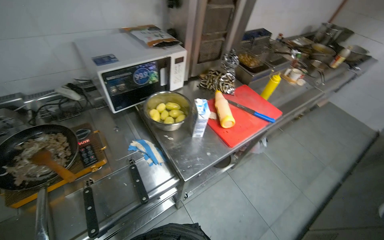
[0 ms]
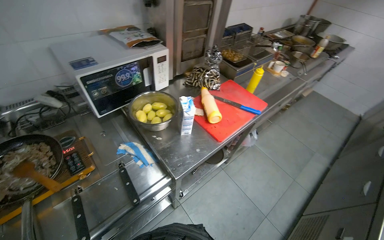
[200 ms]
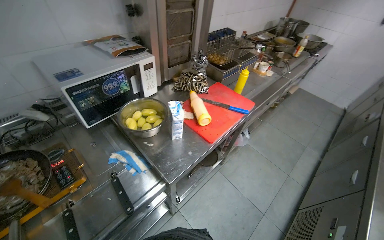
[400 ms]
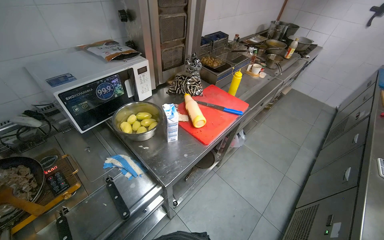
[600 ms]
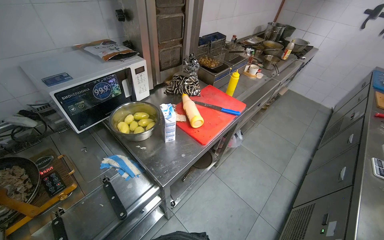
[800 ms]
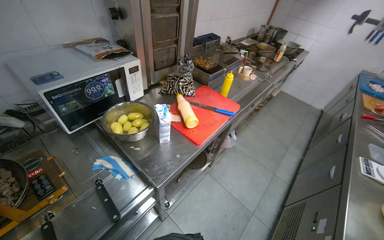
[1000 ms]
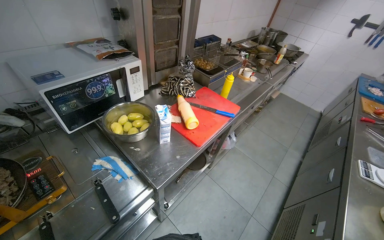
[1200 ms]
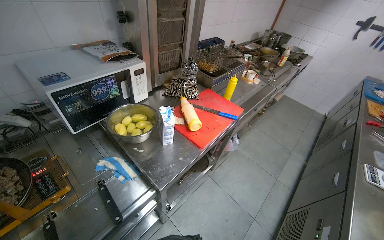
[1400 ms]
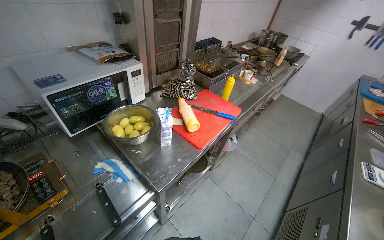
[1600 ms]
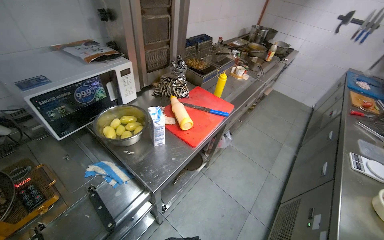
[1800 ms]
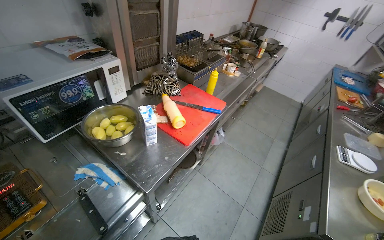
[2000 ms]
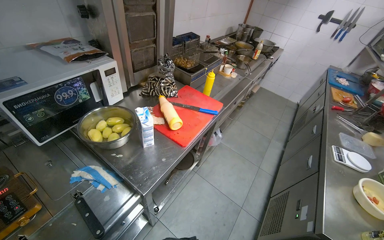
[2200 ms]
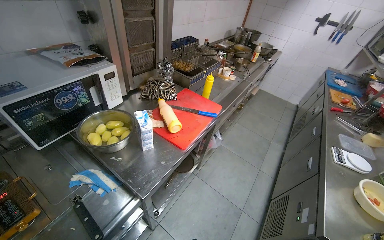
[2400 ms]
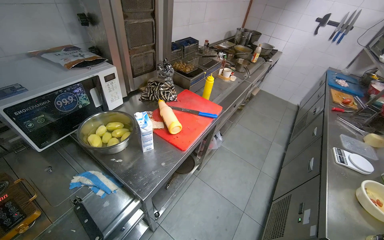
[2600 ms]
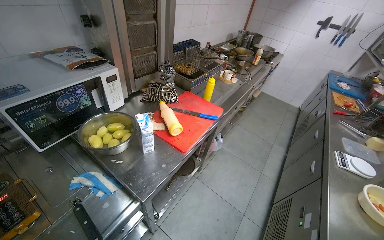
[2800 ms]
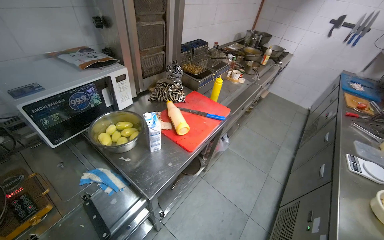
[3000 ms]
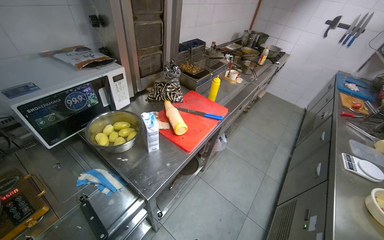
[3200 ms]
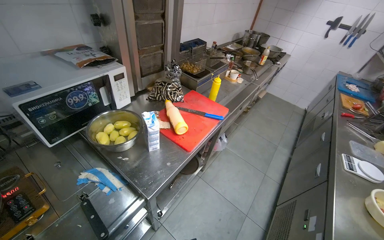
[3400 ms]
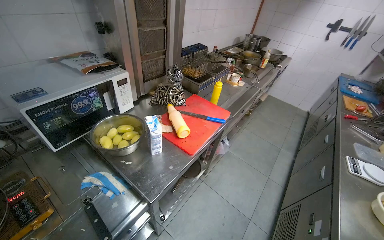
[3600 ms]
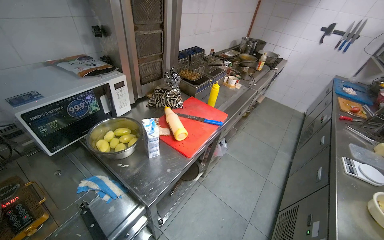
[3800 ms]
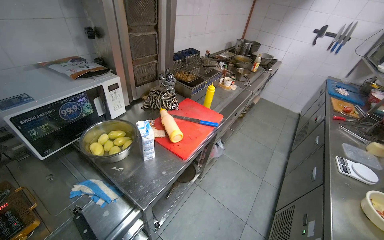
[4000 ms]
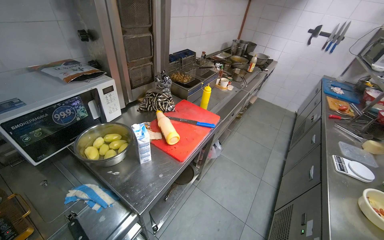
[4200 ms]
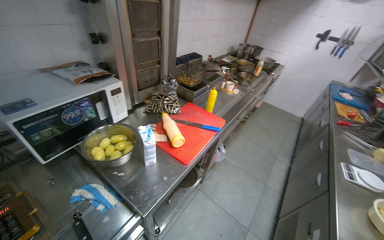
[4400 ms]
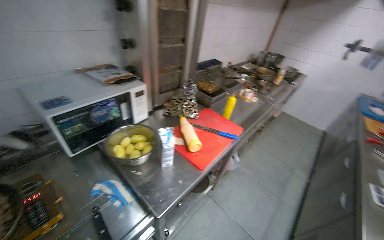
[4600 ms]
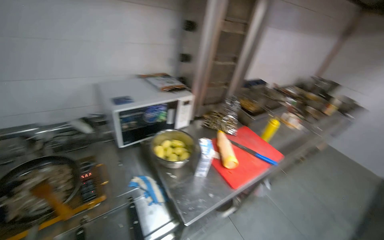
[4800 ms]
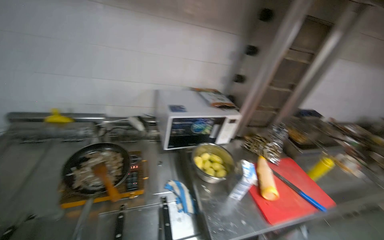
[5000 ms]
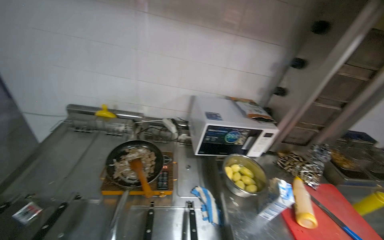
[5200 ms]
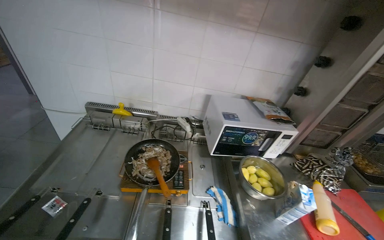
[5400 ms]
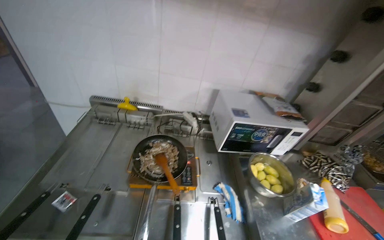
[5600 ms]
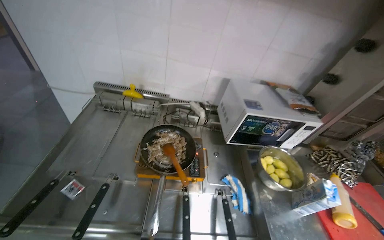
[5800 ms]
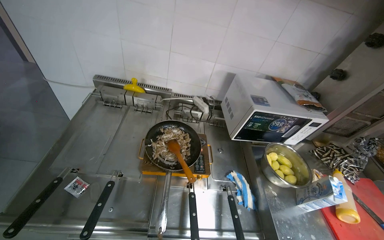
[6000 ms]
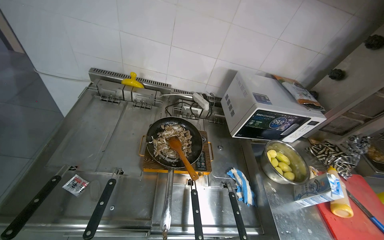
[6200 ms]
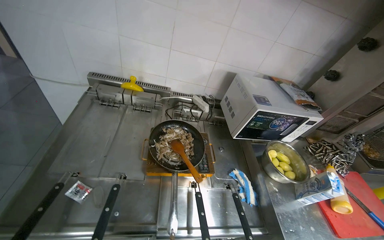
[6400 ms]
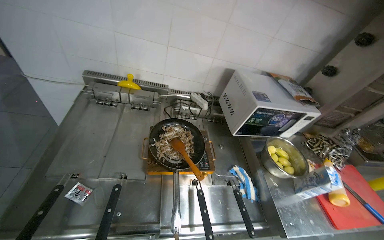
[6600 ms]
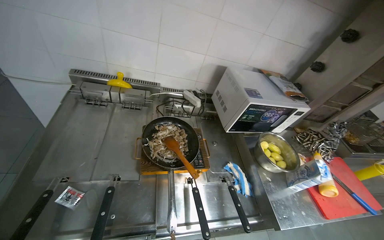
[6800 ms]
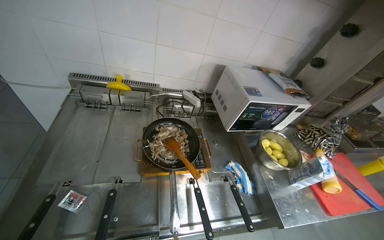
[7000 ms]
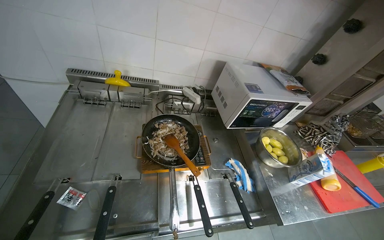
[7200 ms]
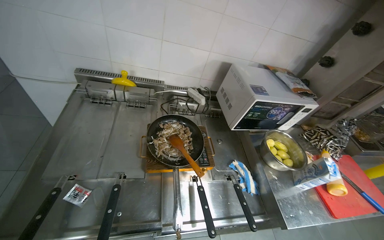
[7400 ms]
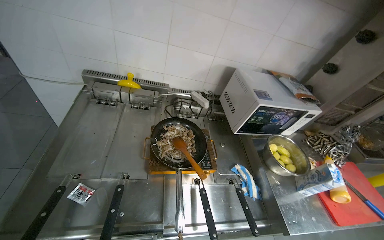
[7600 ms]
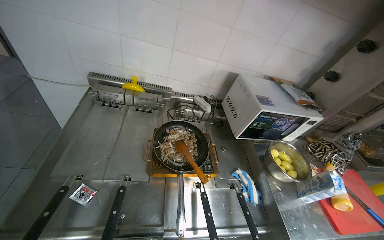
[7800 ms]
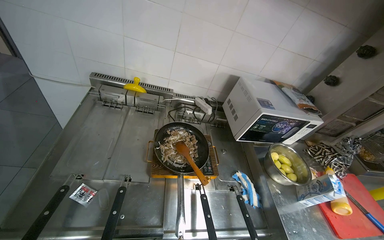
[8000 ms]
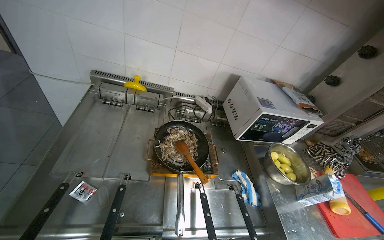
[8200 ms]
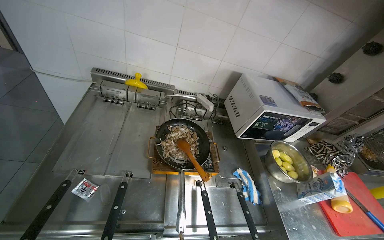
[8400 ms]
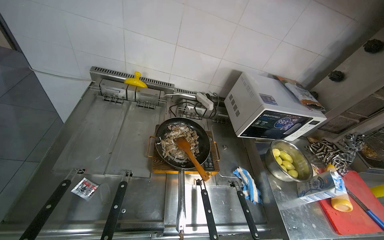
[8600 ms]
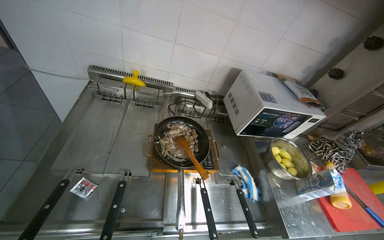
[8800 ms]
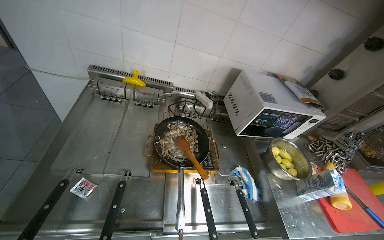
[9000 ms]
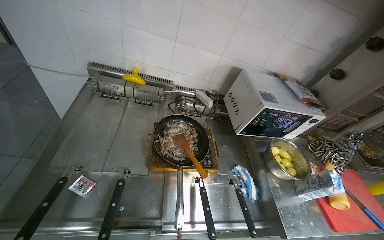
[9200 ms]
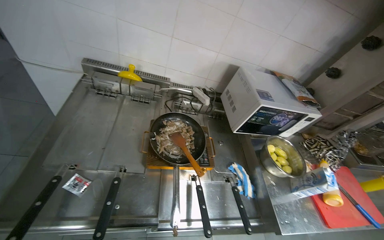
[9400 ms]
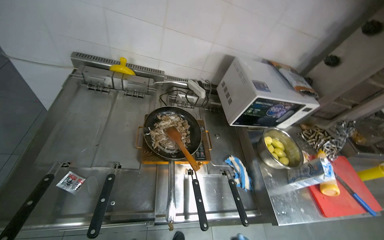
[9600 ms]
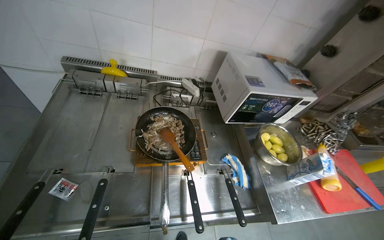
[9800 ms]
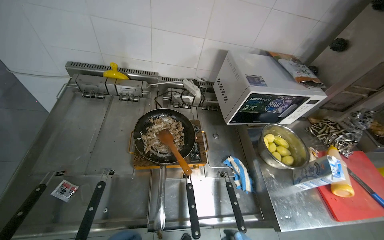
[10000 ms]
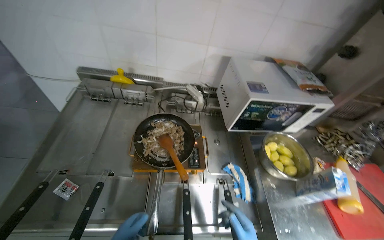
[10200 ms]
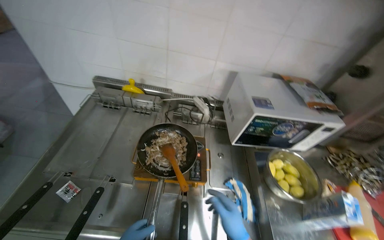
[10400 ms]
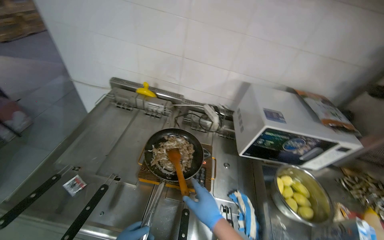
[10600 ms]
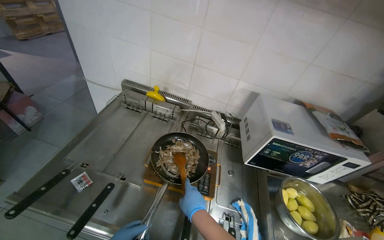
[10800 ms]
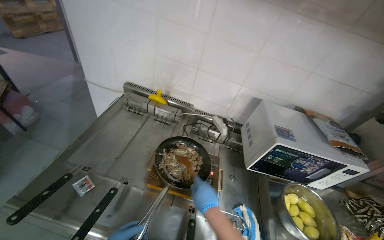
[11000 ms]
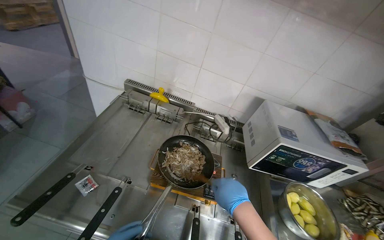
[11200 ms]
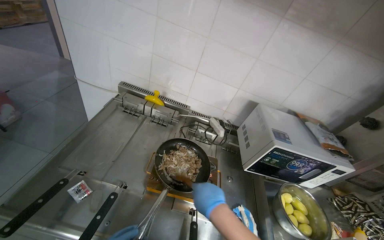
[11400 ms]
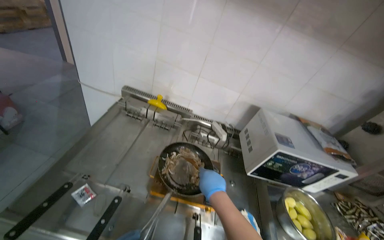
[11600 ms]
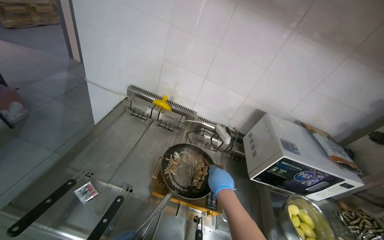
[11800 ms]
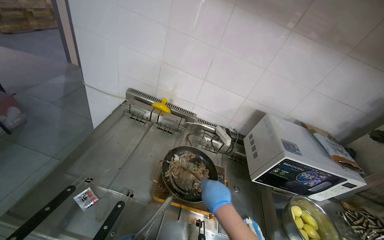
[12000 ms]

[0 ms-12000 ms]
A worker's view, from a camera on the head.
Job: cooking food.
The whole recording: Stirring ingredients in pan. The worker stirs ingredients in a pan on the stove with a wooden spoon.
4400 ms to 6000 ms: The camera travels some 50 cm. The wearer looks some 55 degrees further to the left.

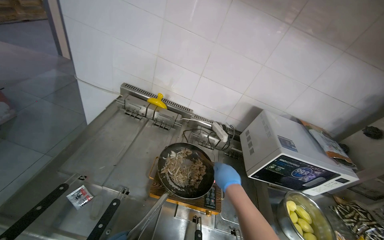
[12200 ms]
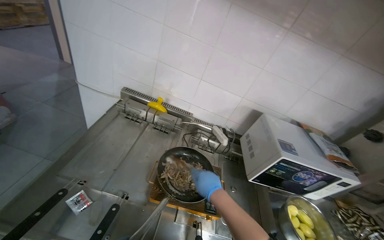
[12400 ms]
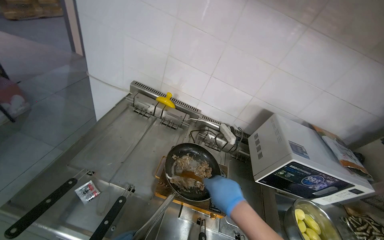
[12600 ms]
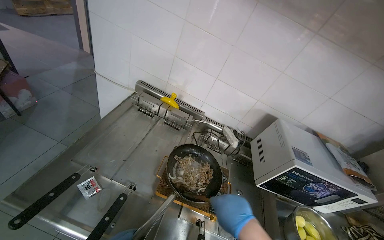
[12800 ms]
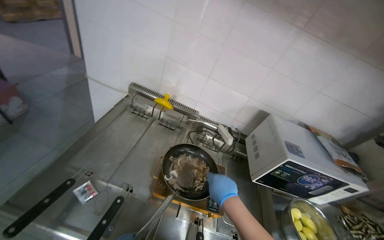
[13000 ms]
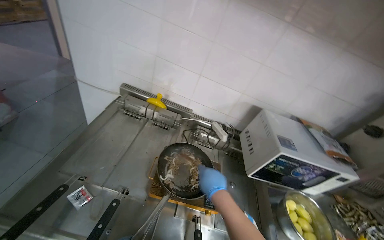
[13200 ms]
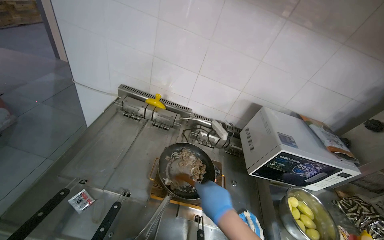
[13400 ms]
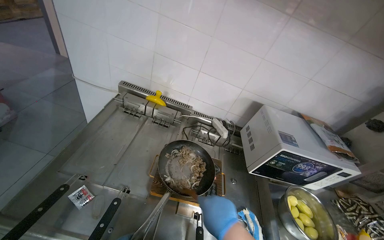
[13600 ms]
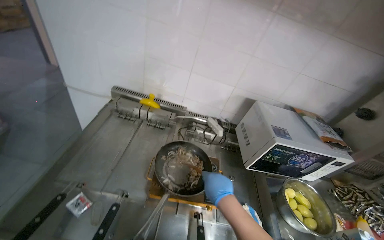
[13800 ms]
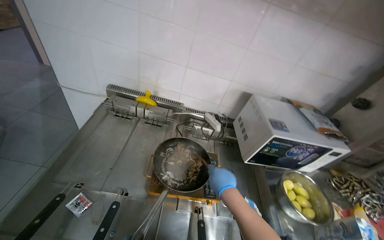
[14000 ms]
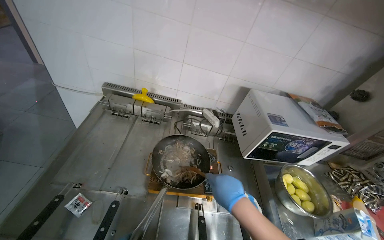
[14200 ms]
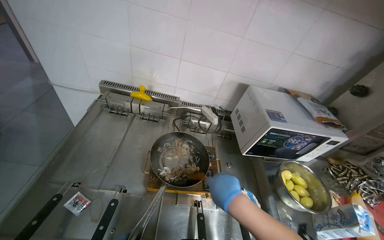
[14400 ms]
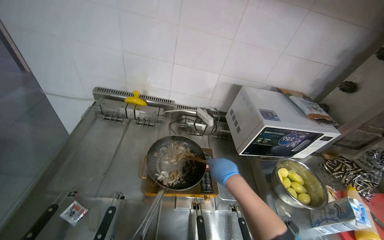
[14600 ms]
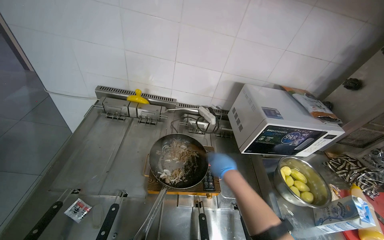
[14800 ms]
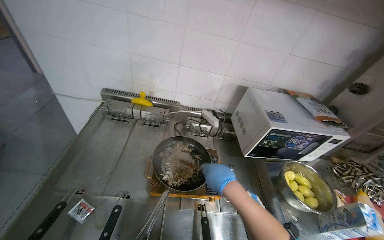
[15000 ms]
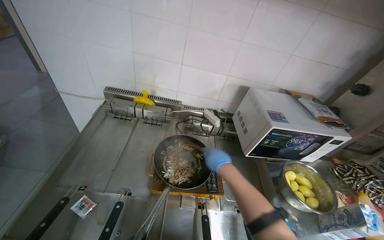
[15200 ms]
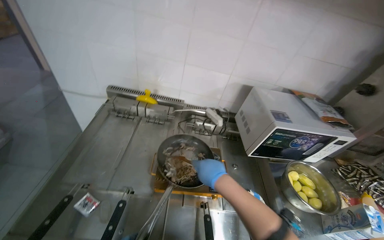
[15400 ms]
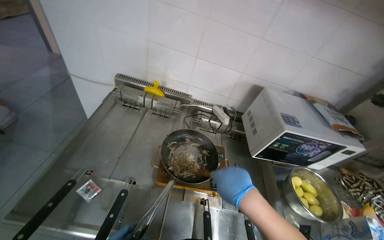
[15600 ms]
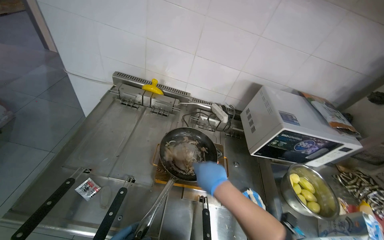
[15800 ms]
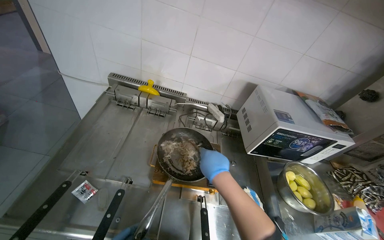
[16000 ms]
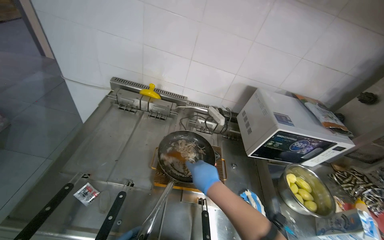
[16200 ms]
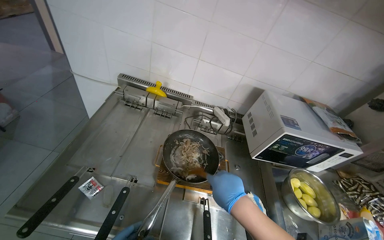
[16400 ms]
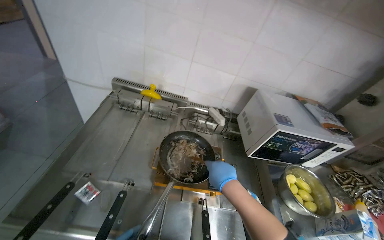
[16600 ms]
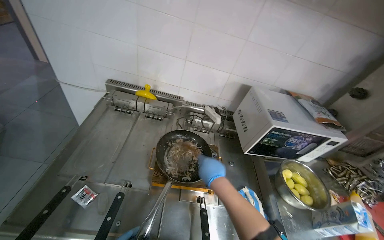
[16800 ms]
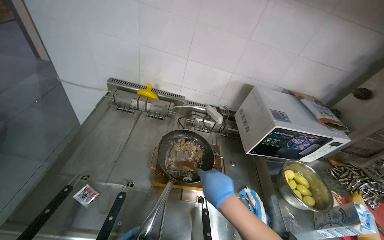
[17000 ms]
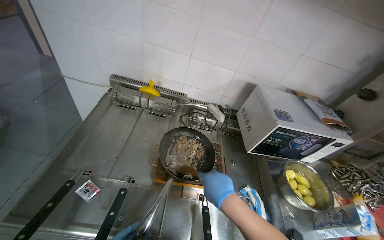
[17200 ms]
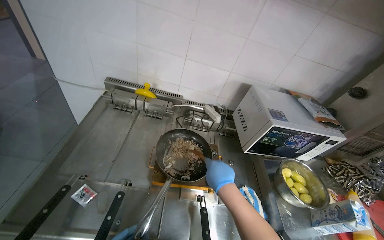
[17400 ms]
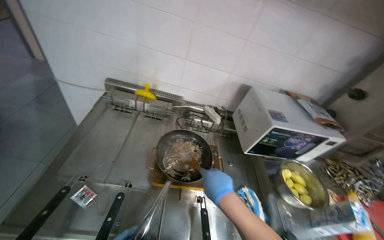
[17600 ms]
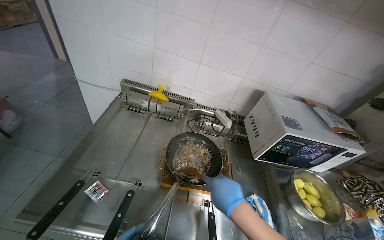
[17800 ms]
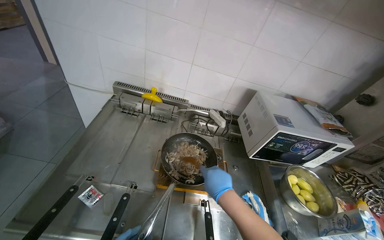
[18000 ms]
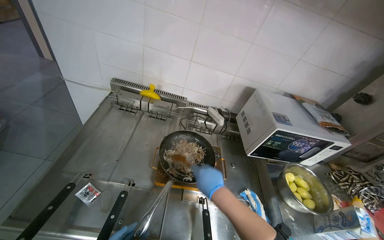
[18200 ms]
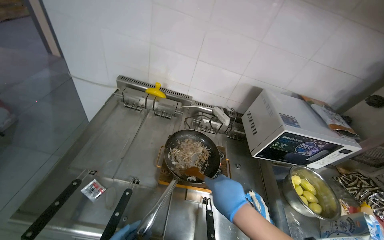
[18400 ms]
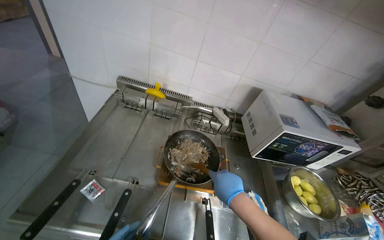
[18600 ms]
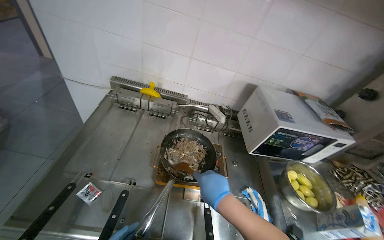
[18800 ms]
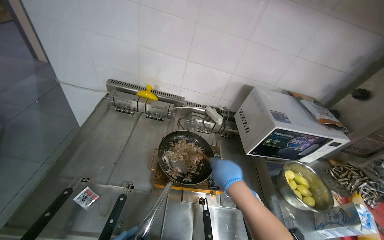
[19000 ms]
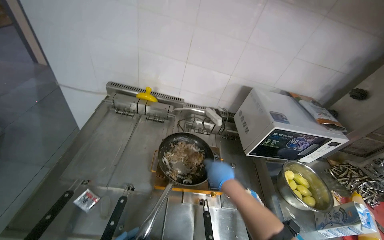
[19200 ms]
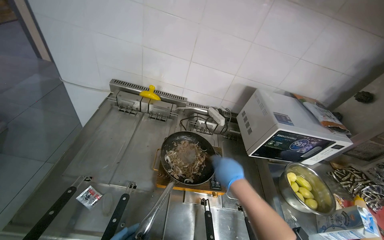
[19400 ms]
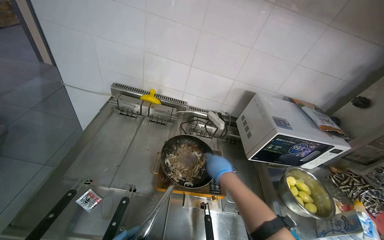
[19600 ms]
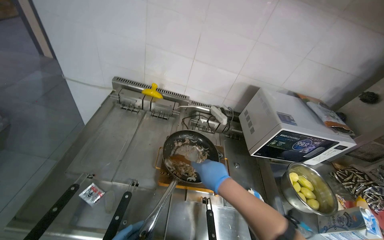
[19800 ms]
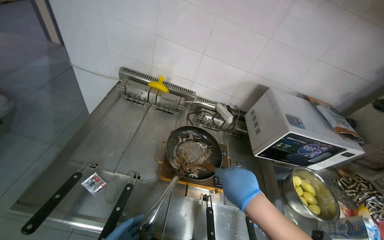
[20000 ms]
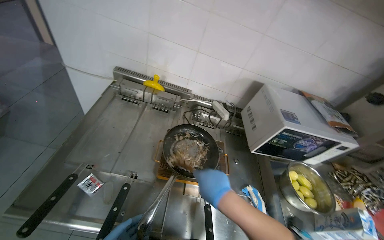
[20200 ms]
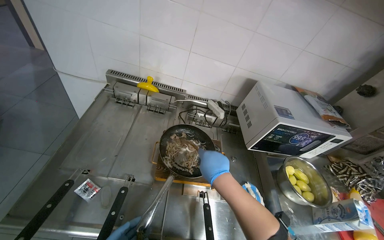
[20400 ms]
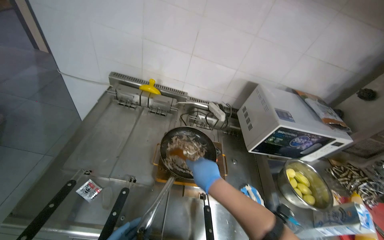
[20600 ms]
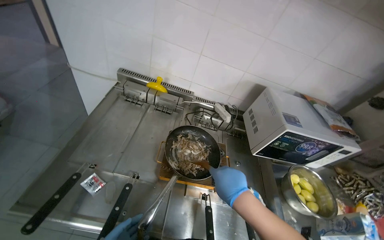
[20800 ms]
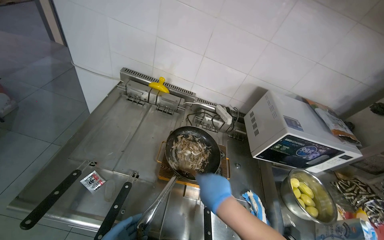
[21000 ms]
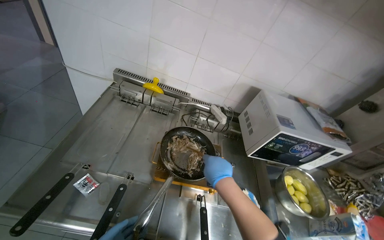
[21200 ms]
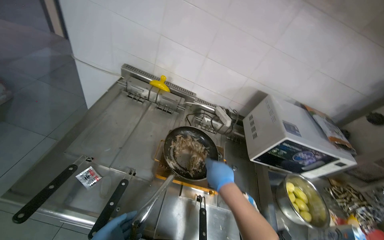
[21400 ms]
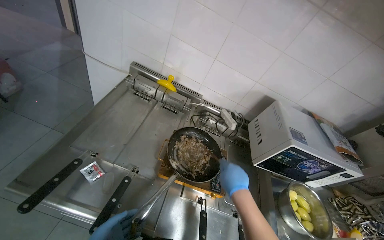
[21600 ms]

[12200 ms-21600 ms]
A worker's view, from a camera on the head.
Job: cooking food.
The whole recording: Stirring ingredients in pan. The worker stirs ingredients in a pan on the stove with a wooden spoon.
12200 ms to 13800 ms: The right hand swings nearer and farther, roughly 10 cm each way, with 3 reversals.
15400 ms to 17000 ms: The right hand swings nearer and farther, roughly 10 cm each way, with 2 reversals.
18400 ms to 20000 ms: The right hand reaches approximately 10 cm farther from the camera, then returns.
20000 ms to 21600 ms: The right hand heads farther from the camera, covering roughly 10 cm.
